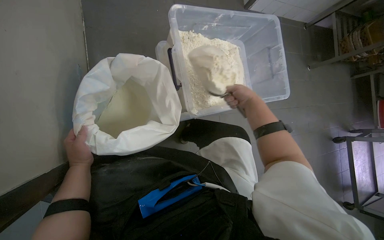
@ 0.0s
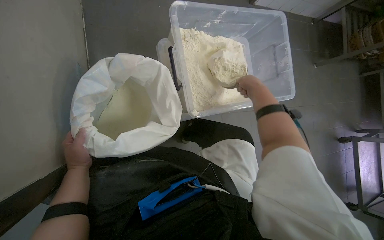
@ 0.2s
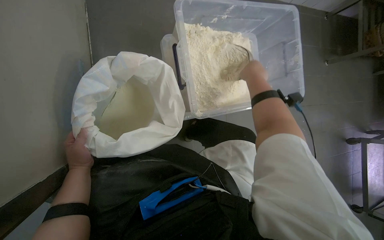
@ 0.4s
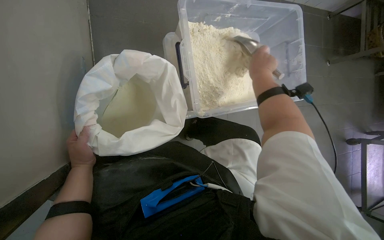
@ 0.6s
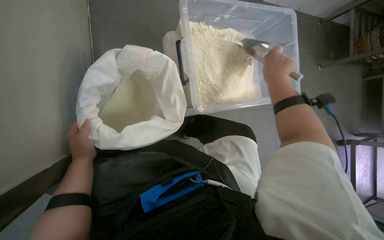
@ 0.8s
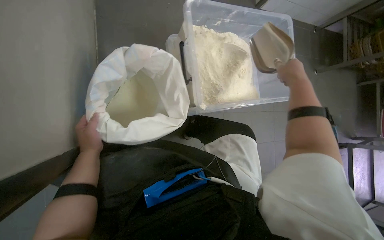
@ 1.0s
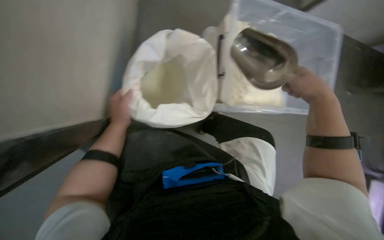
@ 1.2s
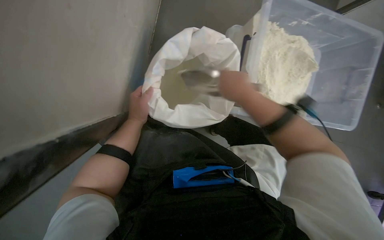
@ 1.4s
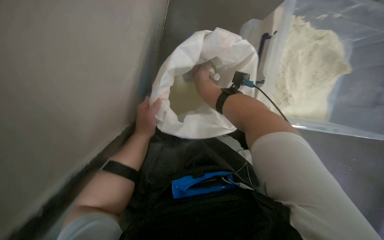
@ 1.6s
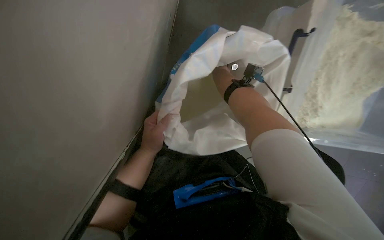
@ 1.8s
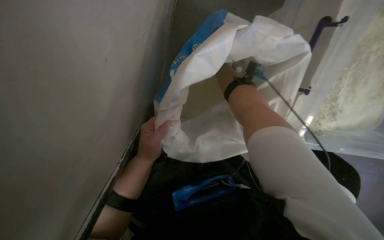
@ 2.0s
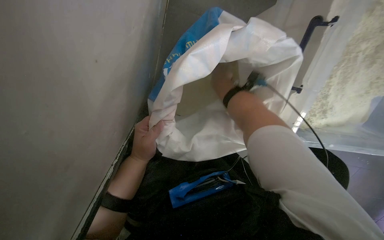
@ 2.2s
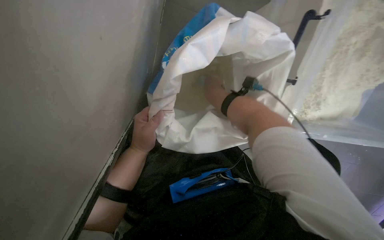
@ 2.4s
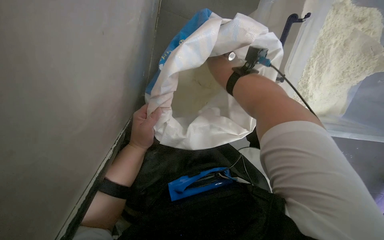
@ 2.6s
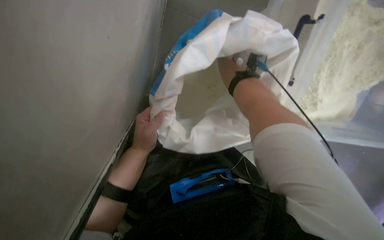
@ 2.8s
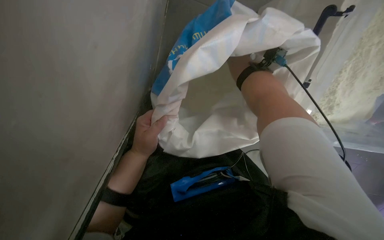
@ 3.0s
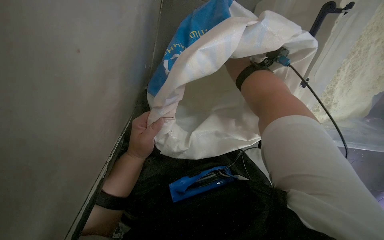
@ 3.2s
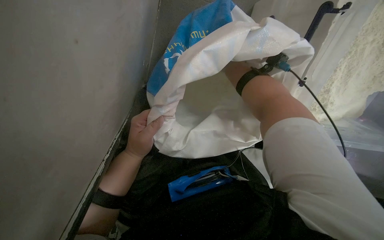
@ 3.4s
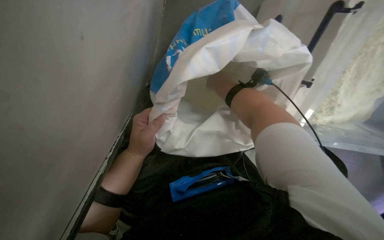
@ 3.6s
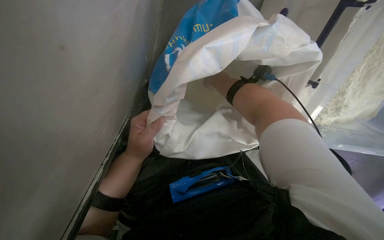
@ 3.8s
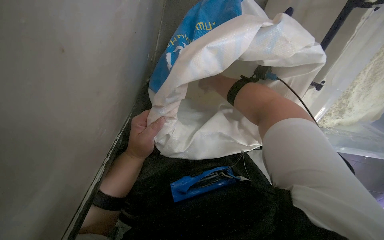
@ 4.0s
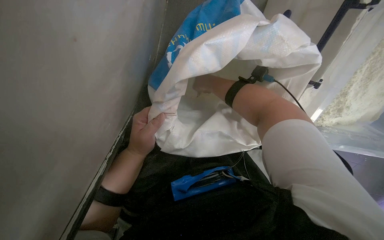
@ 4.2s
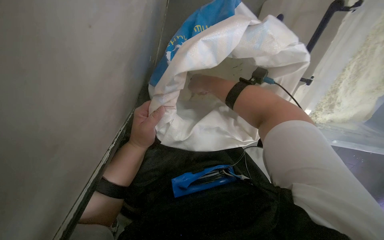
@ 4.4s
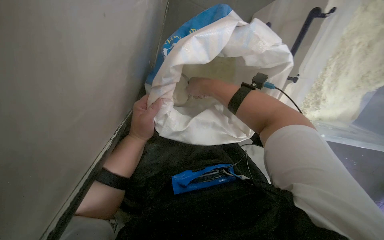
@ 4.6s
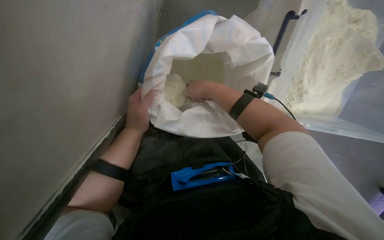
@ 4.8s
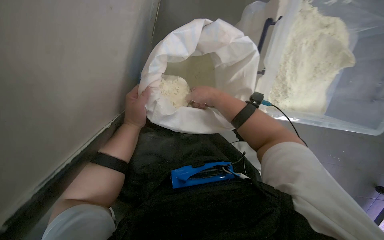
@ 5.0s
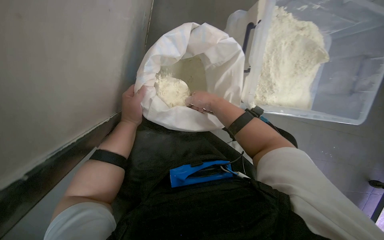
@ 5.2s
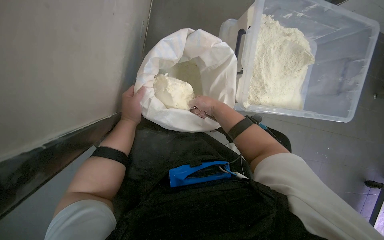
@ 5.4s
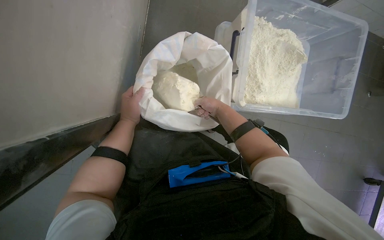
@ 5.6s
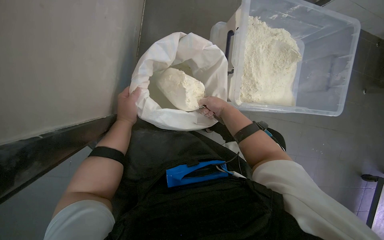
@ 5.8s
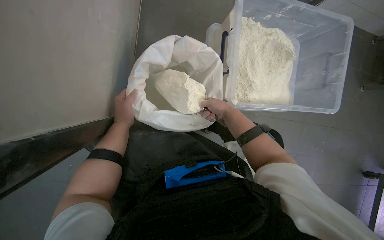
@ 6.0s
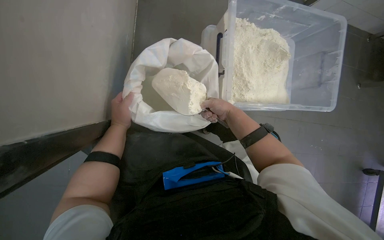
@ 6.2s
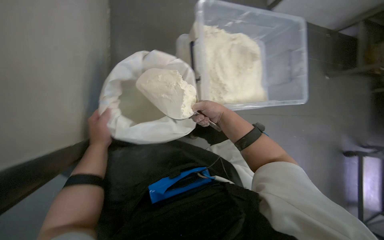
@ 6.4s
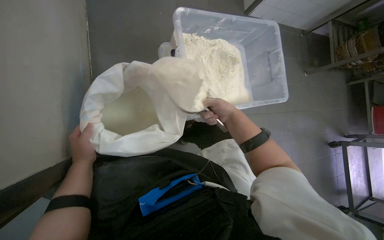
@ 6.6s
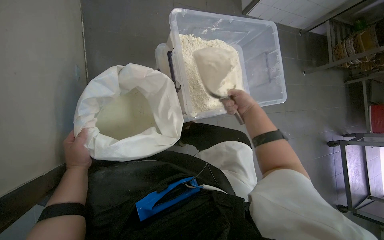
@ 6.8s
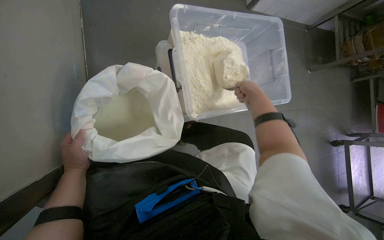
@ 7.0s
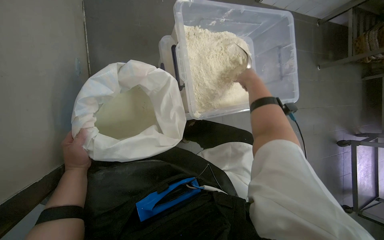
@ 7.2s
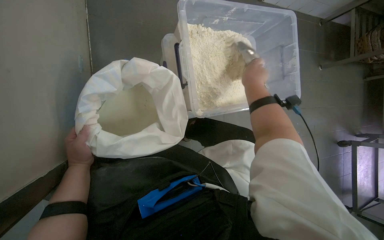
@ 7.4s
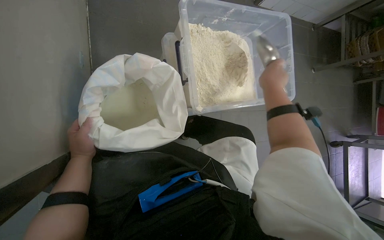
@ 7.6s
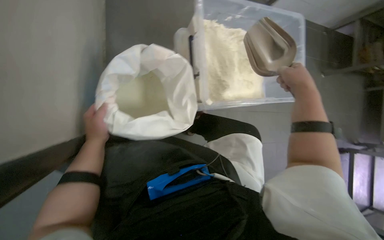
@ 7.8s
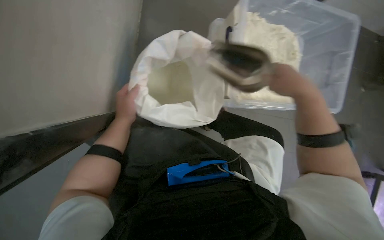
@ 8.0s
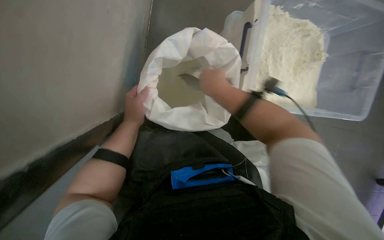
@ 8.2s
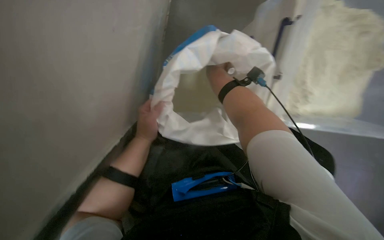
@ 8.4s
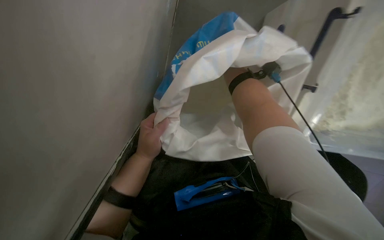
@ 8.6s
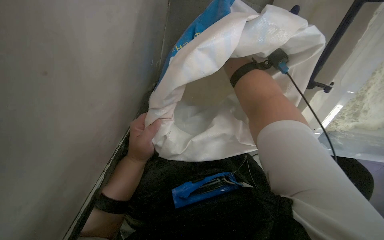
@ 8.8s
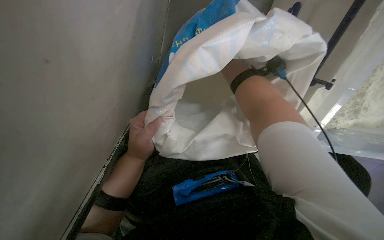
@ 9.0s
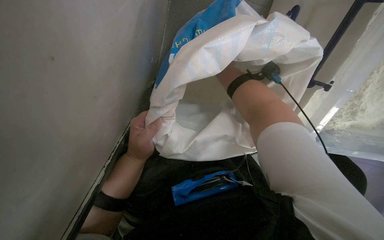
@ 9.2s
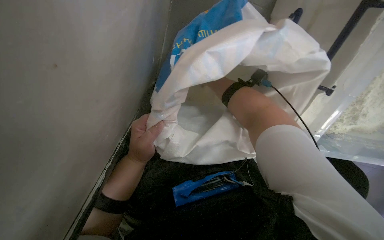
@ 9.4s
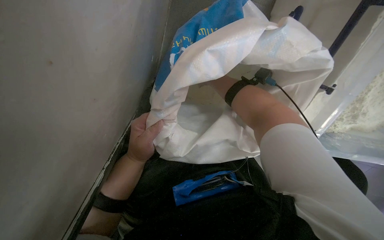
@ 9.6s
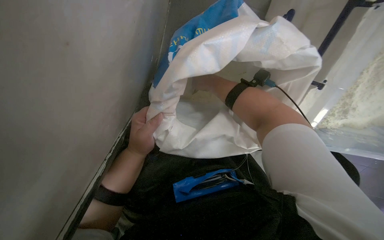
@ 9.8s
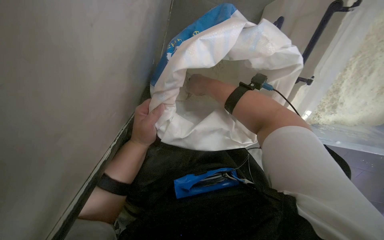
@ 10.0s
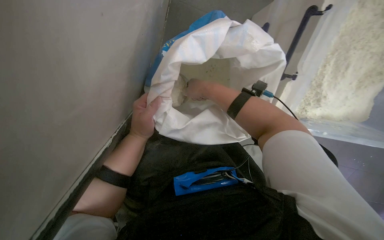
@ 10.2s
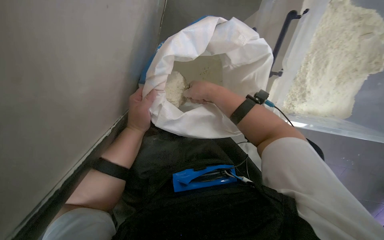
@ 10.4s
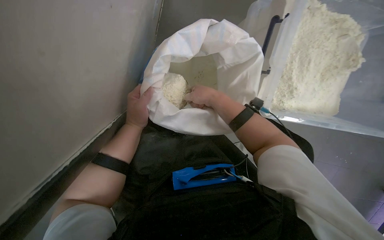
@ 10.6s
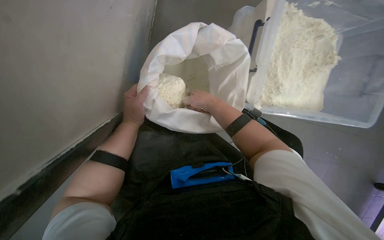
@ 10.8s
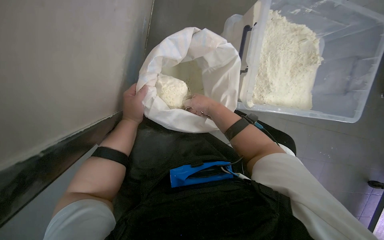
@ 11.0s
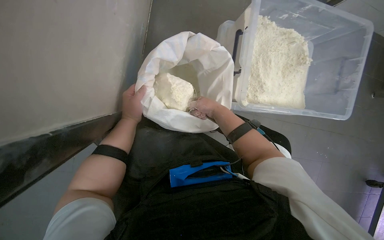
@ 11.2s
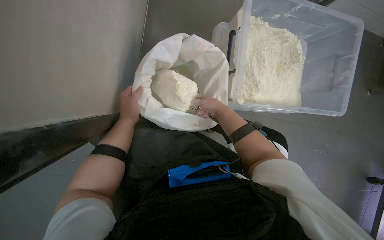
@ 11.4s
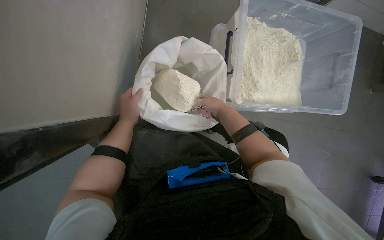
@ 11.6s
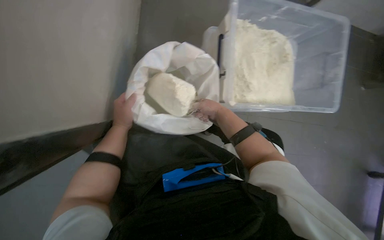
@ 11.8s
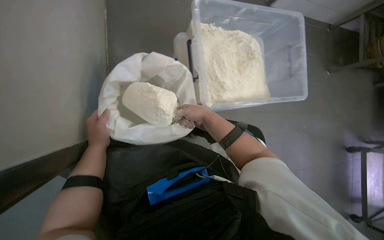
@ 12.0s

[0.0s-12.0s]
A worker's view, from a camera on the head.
Job: preparing food.
The whole recording: Scooping powder into container. The worker scoops powder from a large bag into a clear plastic container.
0.0s to 1.6s: The wearer's head swings some 25 degrees to the left. The left hand travels nearer to the camera by about 10 cm. The right hand goes roughly 40 cm to the left.
1.6s to 3.0s: The view tips downward by roughly 15 degrees.
3.0s to 4.4s: The right hand shifts approximately 10 cm to the left.
4.4s to 6.0s: The view tilts some 20 degrees upward. The right hand shifts some 25 cm to the right and down the picture.
6.0s to 7.6s: The right hand goes some 25 cm to the right, nearer to the camera and up the picture.
7.6s to 9.0s: The wearer looks approximately 35 degrees further to the left. The view tilts approximately 15 degrees downward.
9.0s to 10.4s: The view tips upward by some 10 degrees.
10.4s to 12.0s: The head rotates some 25 degrees to the right. The wearer looks approximately 15 degrees further upward. The right hand travels down the picture by approximately 10 cm.

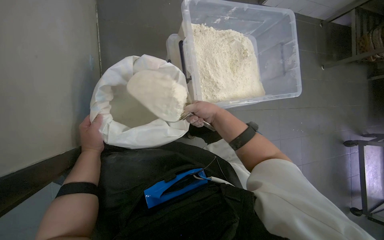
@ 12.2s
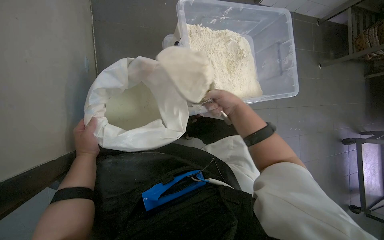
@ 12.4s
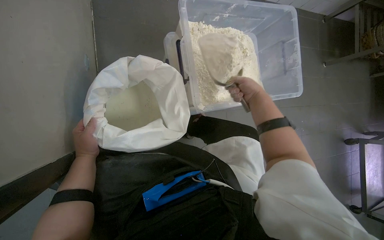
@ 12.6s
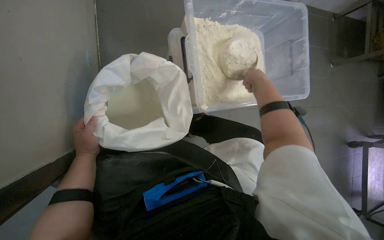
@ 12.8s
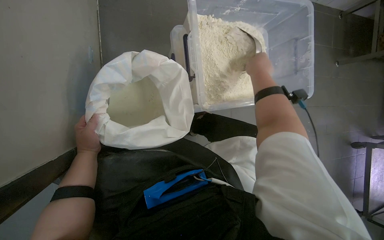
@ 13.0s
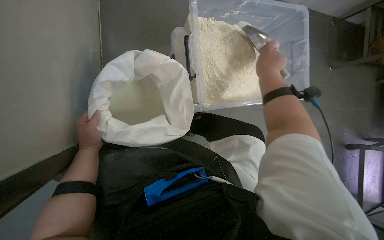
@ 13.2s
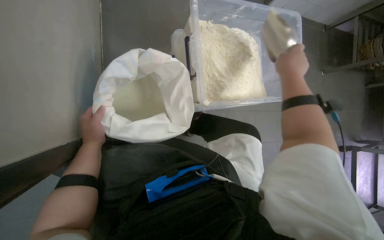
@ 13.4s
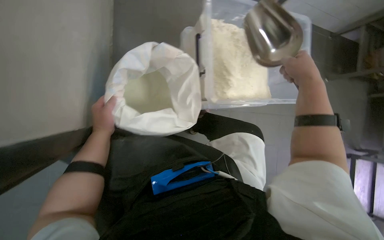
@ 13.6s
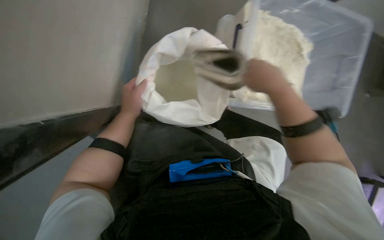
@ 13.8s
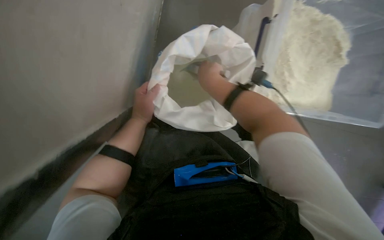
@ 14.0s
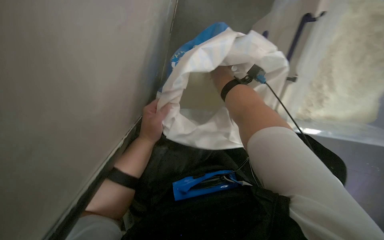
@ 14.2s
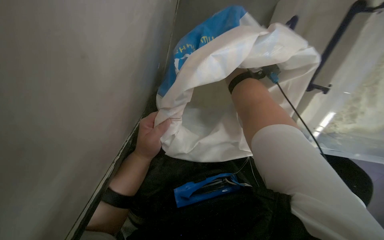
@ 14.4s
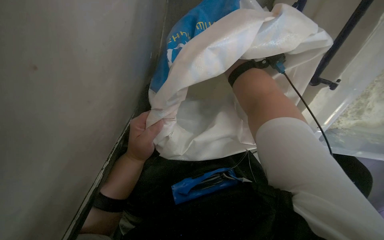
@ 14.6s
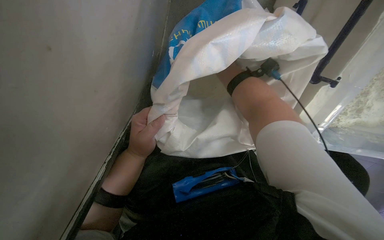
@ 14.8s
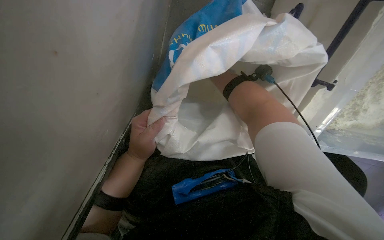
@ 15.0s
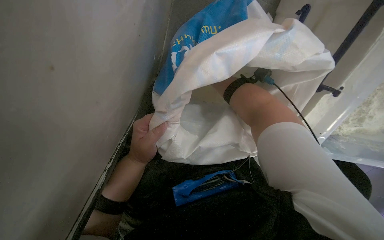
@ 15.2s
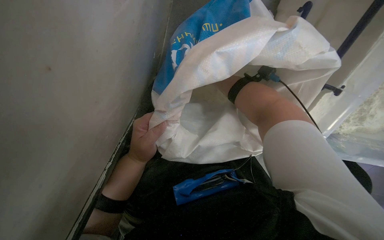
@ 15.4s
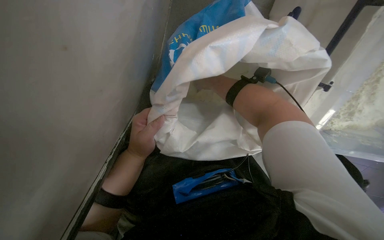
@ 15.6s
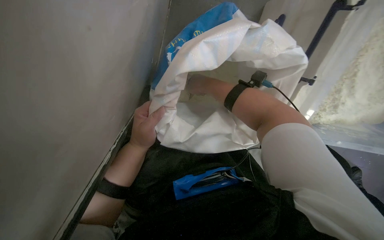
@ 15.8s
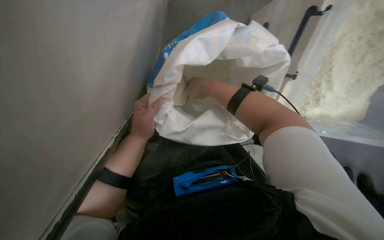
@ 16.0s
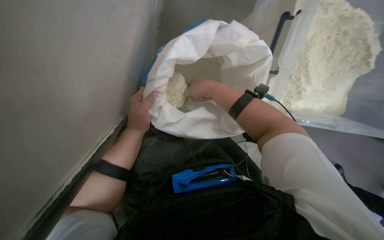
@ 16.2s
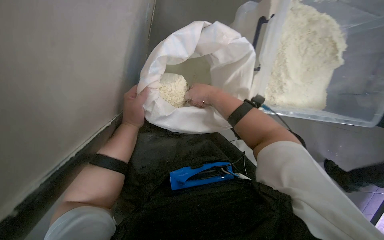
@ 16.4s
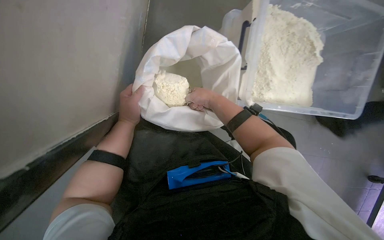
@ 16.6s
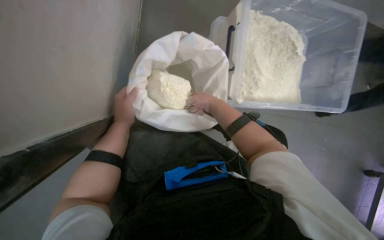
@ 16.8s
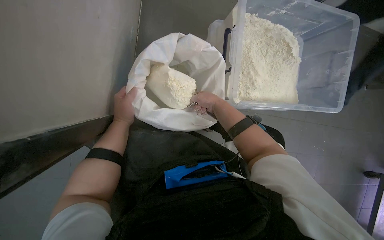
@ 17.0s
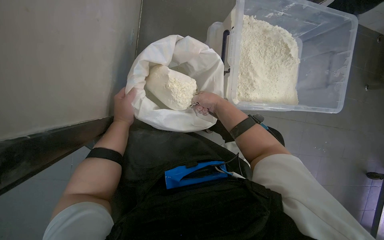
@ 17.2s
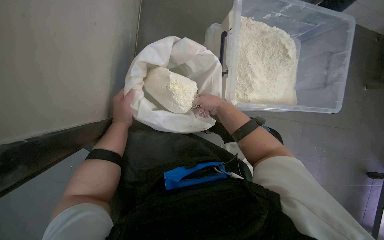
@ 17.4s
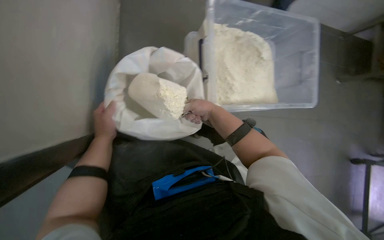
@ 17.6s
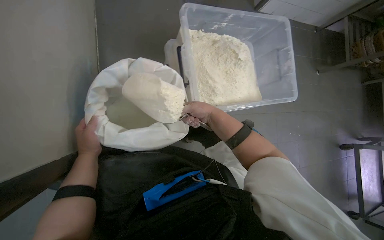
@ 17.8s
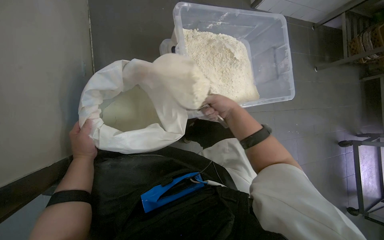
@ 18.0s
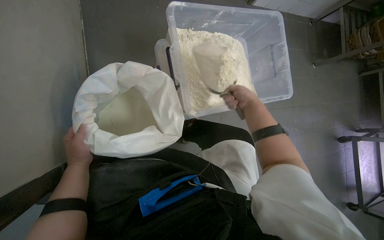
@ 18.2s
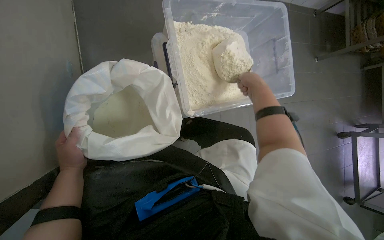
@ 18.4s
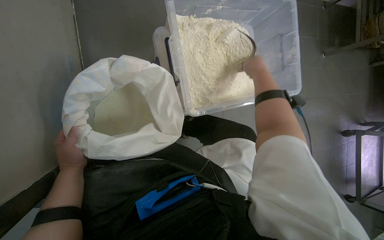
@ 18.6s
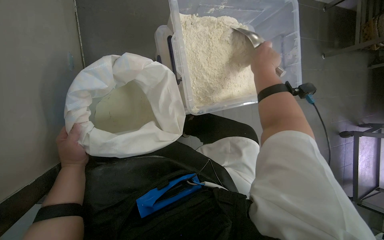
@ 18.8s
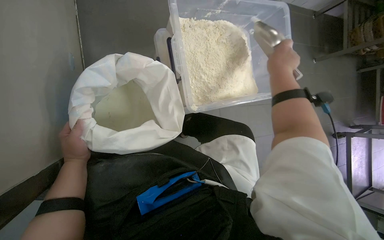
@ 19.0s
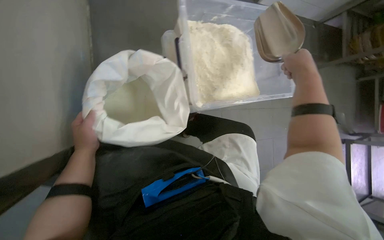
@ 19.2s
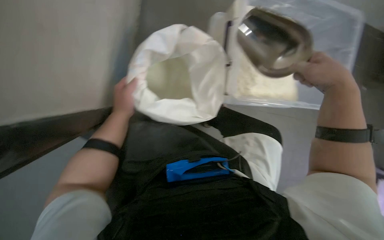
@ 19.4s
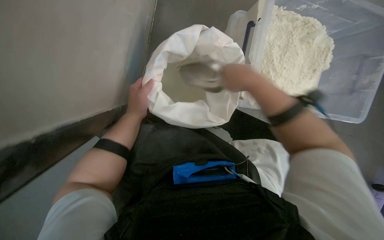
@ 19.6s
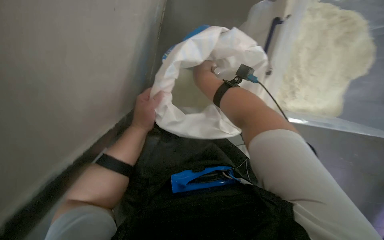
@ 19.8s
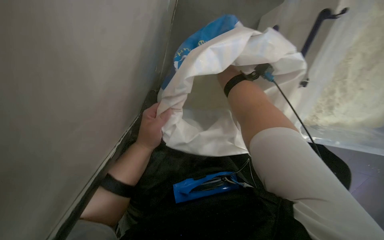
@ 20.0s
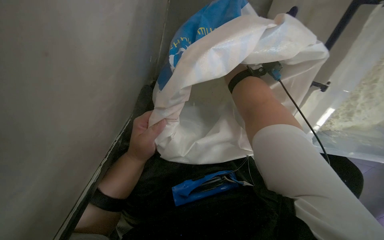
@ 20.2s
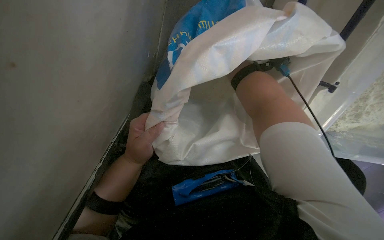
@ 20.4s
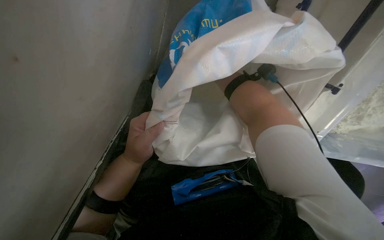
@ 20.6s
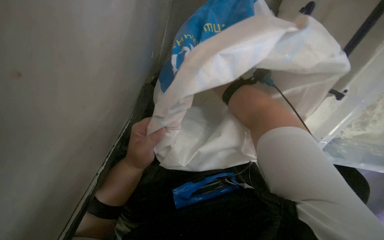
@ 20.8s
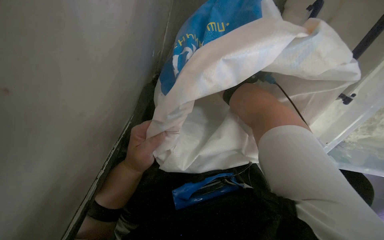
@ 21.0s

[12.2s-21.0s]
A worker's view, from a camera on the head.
Job: preparing food.
The whole recording: Scooping powder into container. The worker scoops powder from a large bag into a clear plastic container.
13.6s to 15.2s: The head turns to the left by some 30 degrees. The view tips downward by roughly 25 degrees.
15.2s to 16.6s: The wearer looks approximately 20 degrees further upward.
16.6s to 18.0s: The right hand goes roughly 25 cm to the right.
18.0s to 19.6s: The right hand goes roughly 10 cm nearer to the camera.
19.6s to 21.0s: The view tips downward by roughly 20 degrees.
